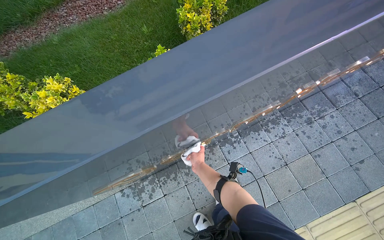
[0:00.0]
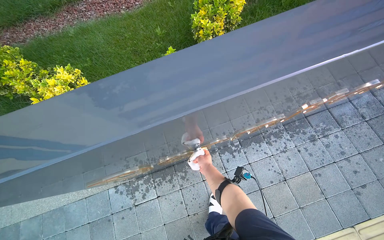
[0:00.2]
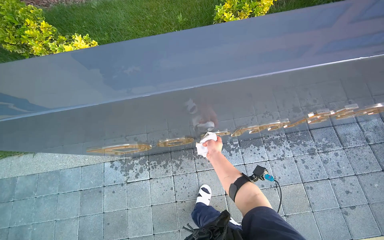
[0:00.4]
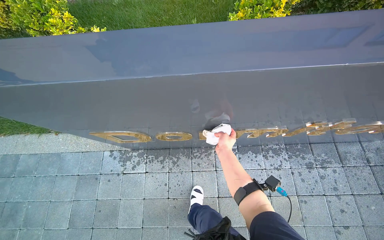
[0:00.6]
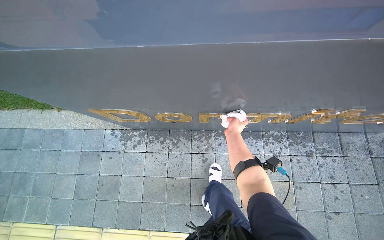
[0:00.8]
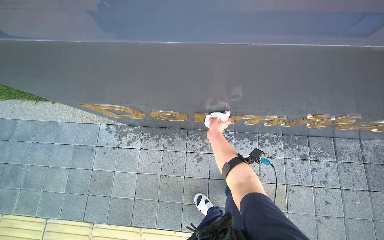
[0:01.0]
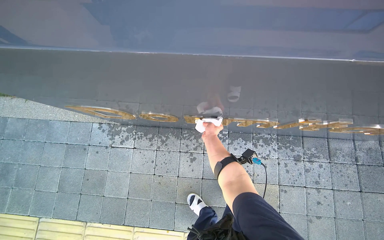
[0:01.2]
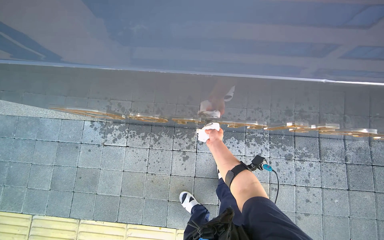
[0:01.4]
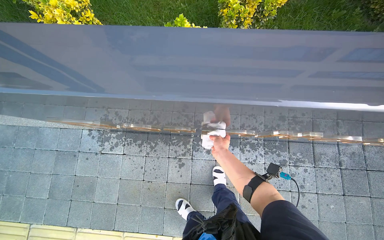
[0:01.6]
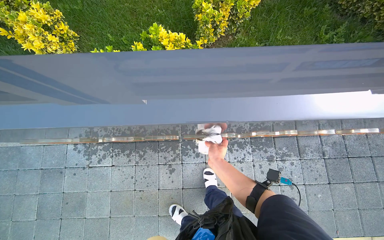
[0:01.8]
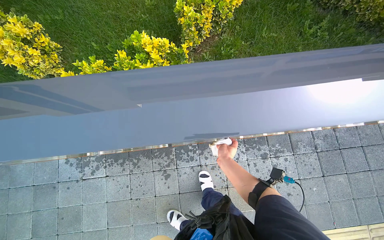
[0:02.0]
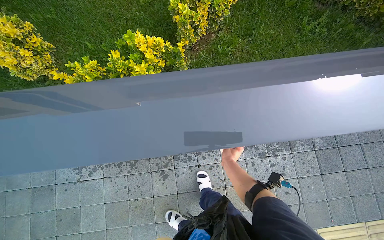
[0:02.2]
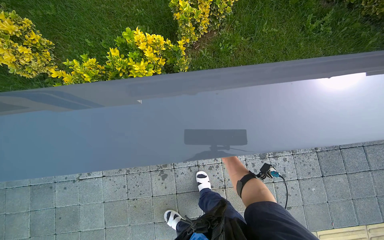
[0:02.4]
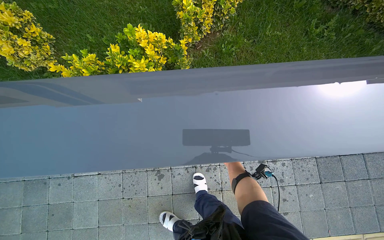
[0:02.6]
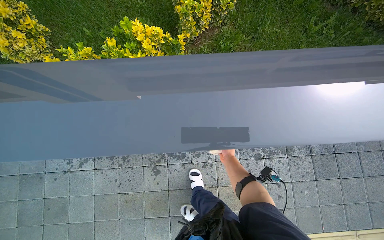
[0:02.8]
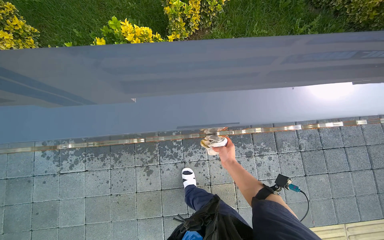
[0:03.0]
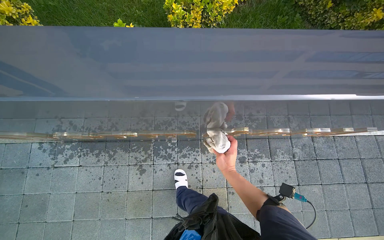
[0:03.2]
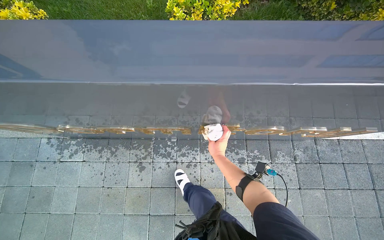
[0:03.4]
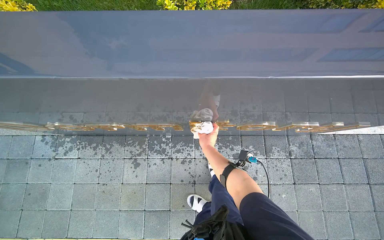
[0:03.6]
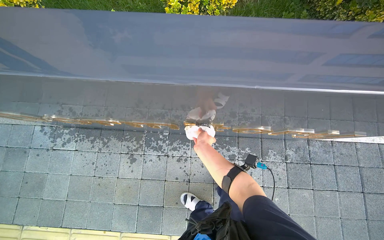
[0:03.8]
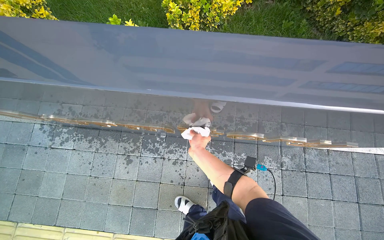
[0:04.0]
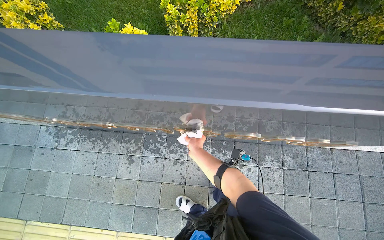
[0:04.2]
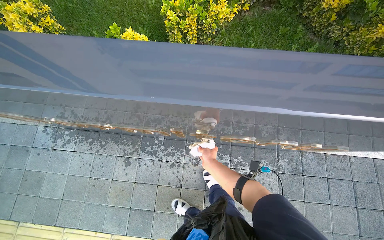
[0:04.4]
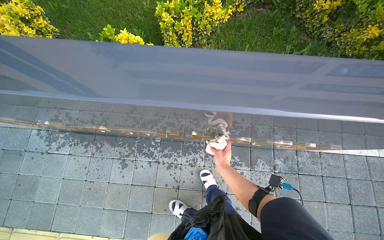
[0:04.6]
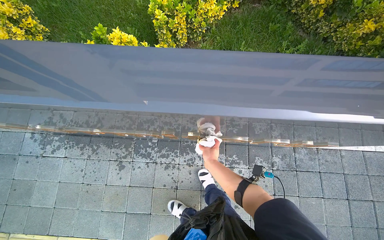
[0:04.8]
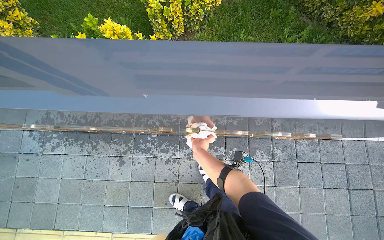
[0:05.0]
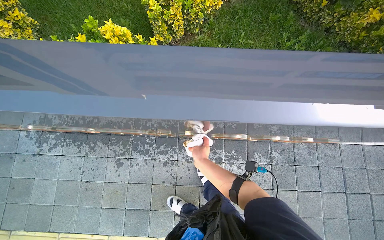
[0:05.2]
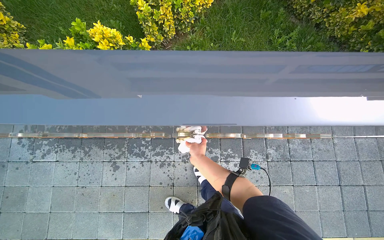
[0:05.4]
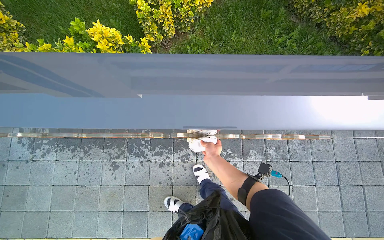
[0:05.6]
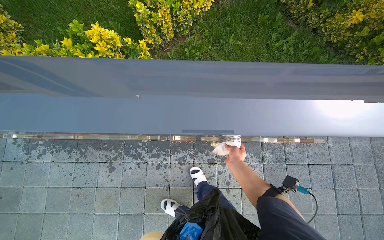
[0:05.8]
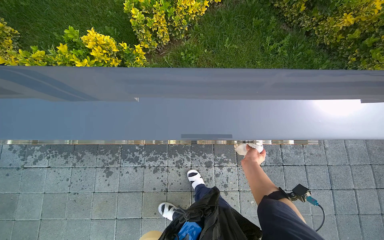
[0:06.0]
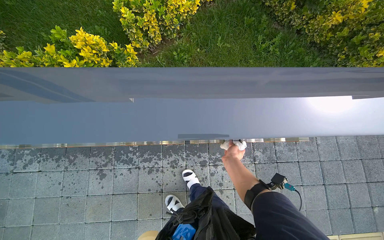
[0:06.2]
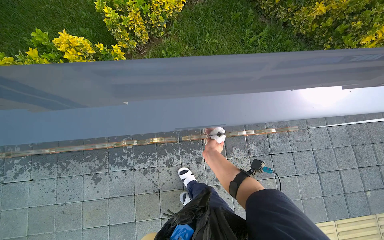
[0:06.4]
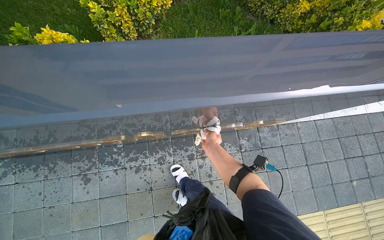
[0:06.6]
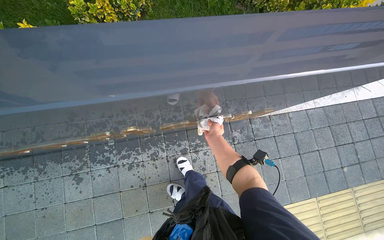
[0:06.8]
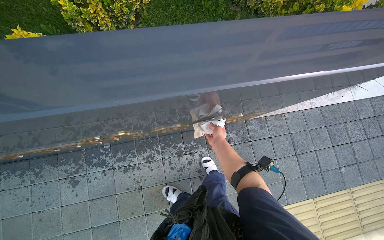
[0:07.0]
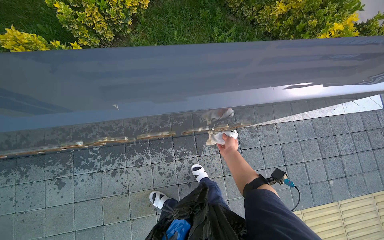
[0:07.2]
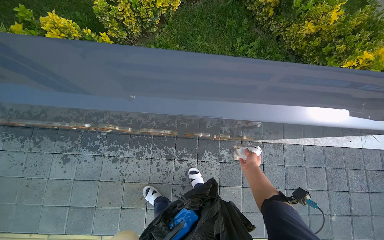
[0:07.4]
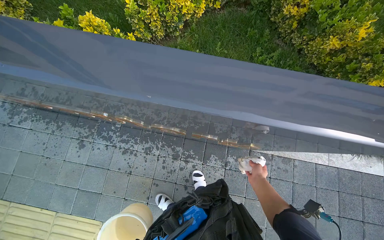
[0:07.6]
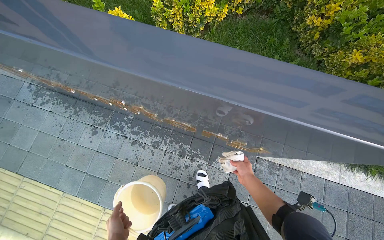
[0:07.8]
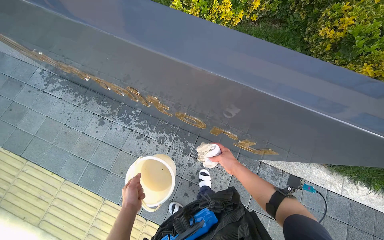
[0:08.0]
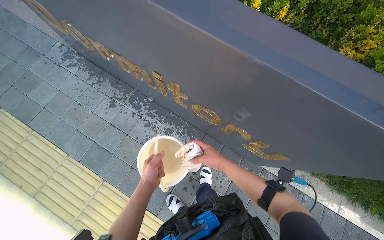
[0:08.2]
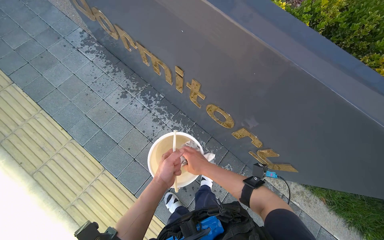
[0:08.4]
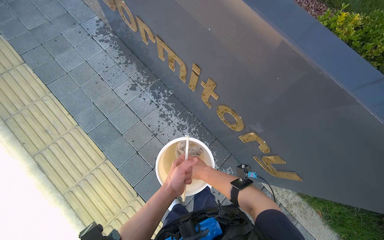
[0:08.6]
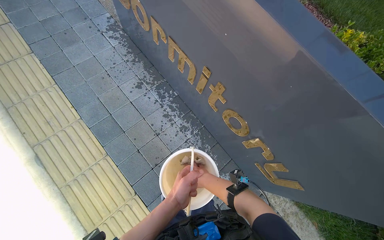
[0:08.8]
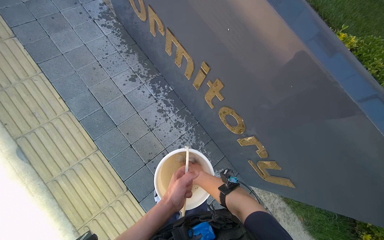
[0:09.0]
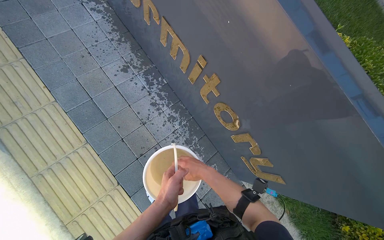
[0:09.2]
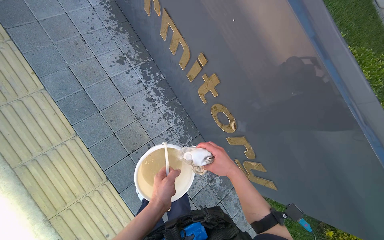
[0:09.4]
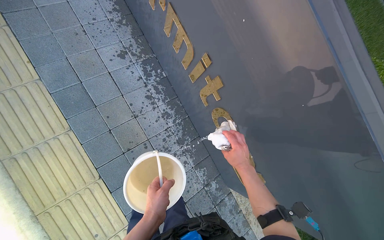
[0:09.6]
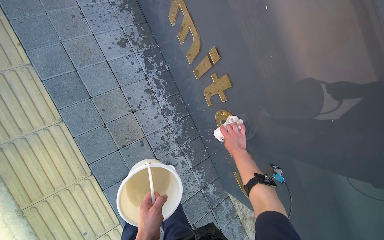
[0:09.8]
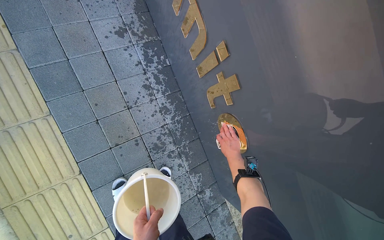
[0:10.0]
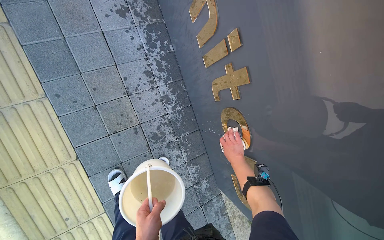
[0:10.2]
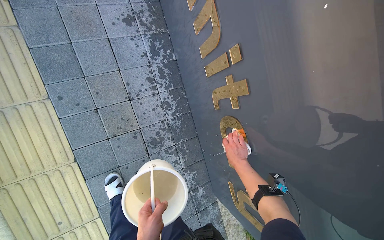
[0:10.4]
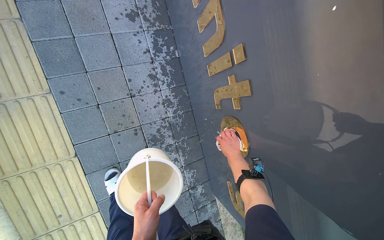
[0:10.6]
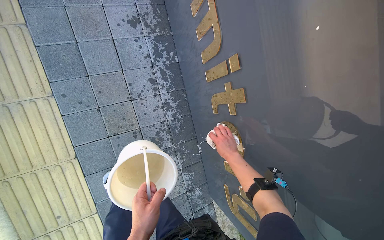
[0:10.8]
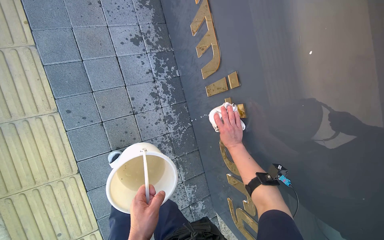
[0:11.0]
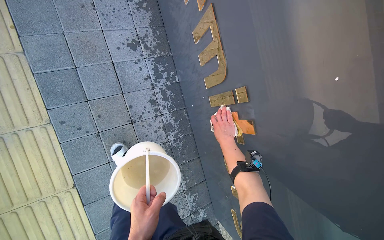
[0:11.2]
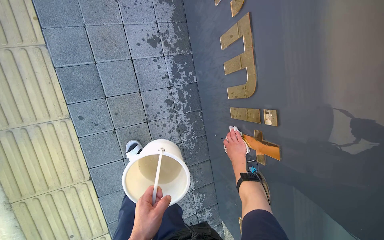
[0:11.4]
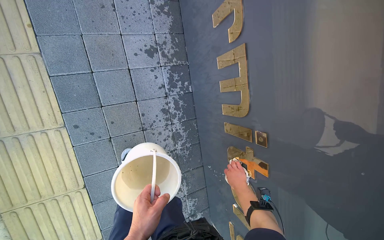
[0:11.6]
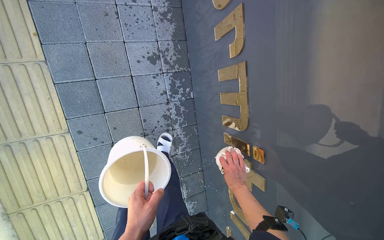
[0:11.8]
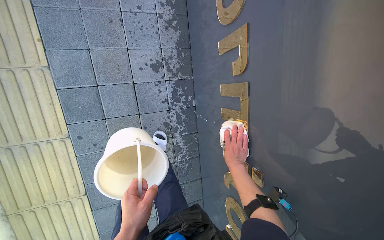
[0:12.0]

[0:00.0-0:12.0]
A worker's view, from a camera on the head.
Job: wiping surfaces.
The whole recording: Cleaning dormitory sign. The worker wipes the dormitory sign and its golden letters with a wet cloth, rinsing and wringing the cloth as needed.
0:00.0 to 0:01.6: The scene rotates clockwise by about 30 degrees.
0:01.6 to 0:03.0: The right hand swings nearer and farther, roughly 15 cm each way, with 2 reversals.
0:04.4 to 0:06.0: The right hand is displaced to the right by some 25 cm.
0:06.0 to 0:07.6: The right hand goes to the left and returns, roughly 10 cm each way.
0:07.6 to 0:09.0: The head travels roughly 50 cm. Everything in view rotates roughly 40 degrees clockwise.
0:09.0 to 0:10.4: The right hand travels farther from the camera and to the right by approximately 35 cm.
0:10.4 to 0:12.0: The head travels about 40 cm.

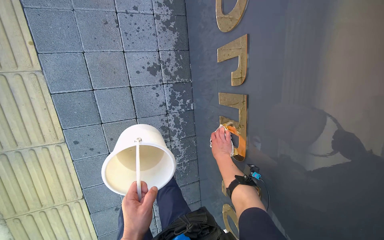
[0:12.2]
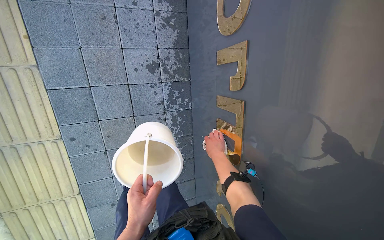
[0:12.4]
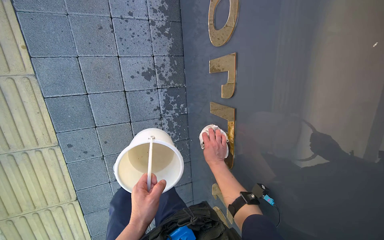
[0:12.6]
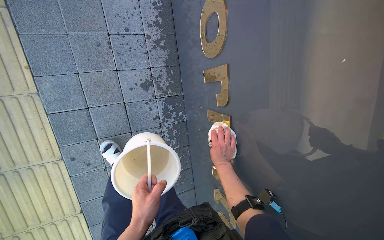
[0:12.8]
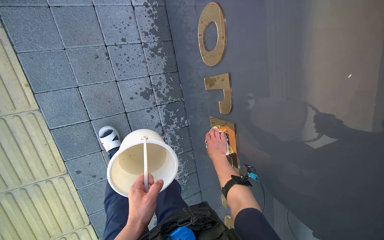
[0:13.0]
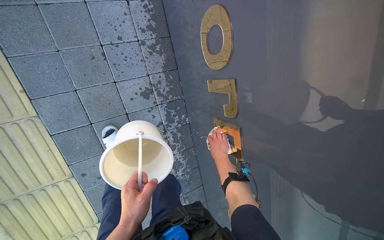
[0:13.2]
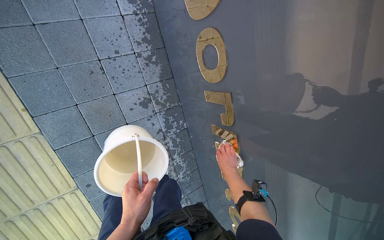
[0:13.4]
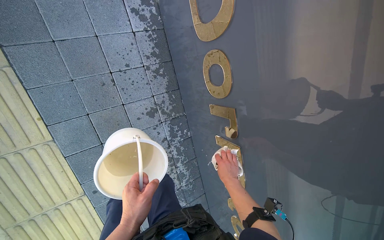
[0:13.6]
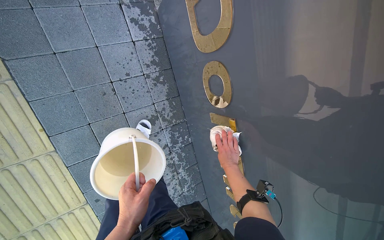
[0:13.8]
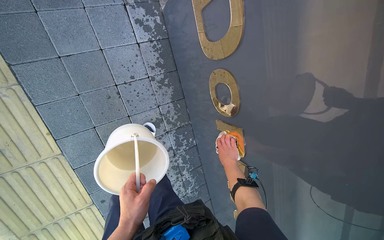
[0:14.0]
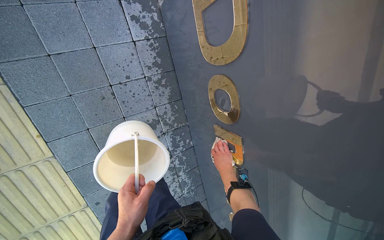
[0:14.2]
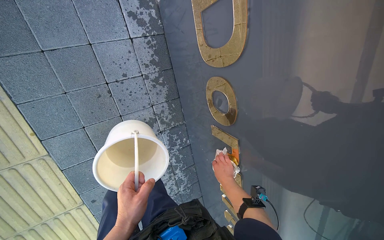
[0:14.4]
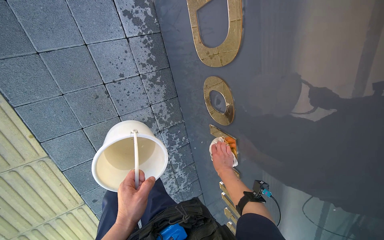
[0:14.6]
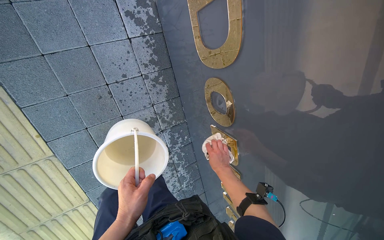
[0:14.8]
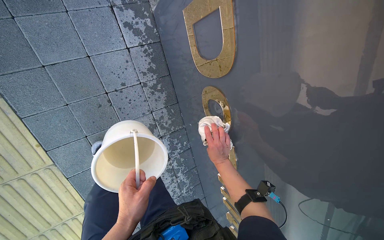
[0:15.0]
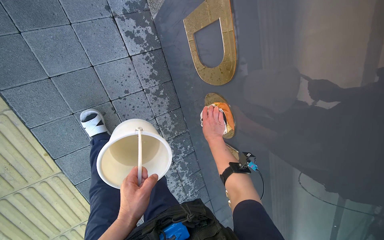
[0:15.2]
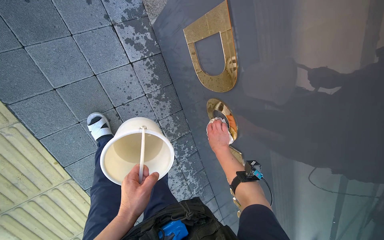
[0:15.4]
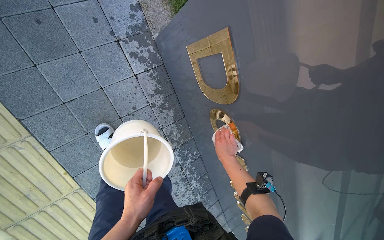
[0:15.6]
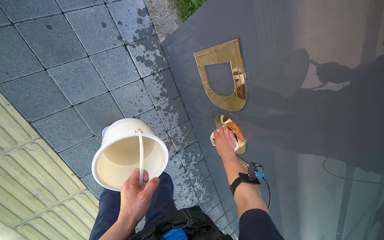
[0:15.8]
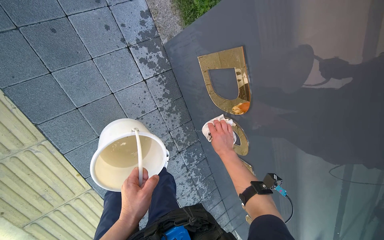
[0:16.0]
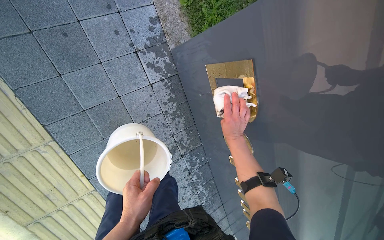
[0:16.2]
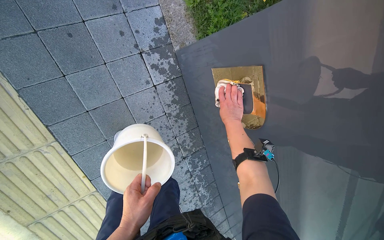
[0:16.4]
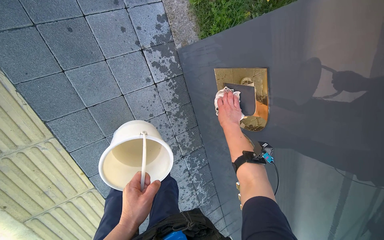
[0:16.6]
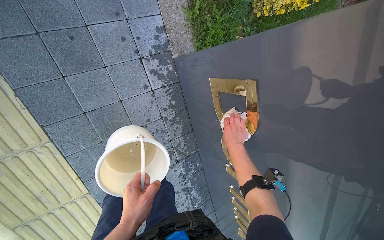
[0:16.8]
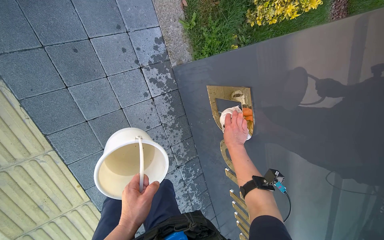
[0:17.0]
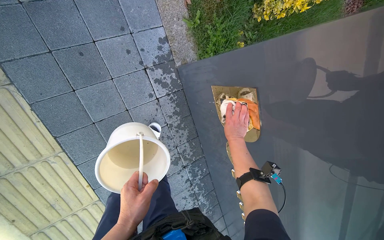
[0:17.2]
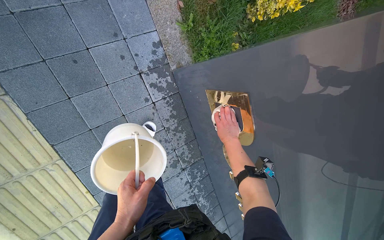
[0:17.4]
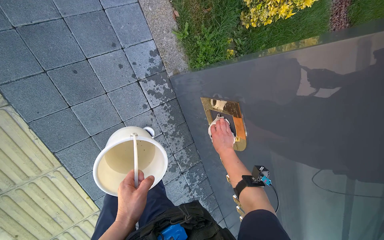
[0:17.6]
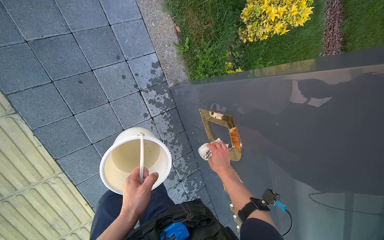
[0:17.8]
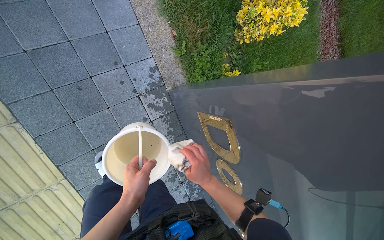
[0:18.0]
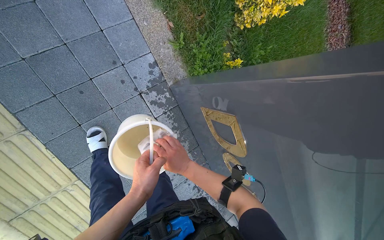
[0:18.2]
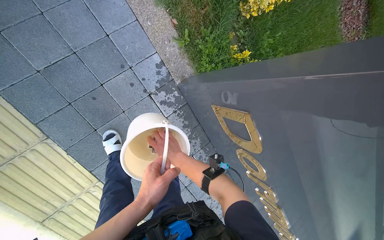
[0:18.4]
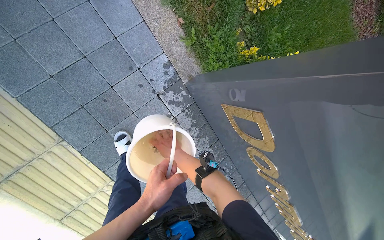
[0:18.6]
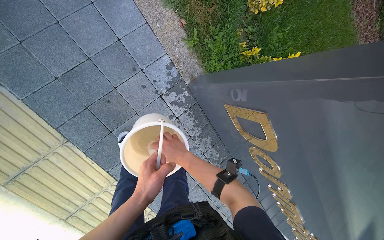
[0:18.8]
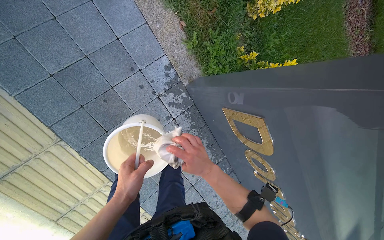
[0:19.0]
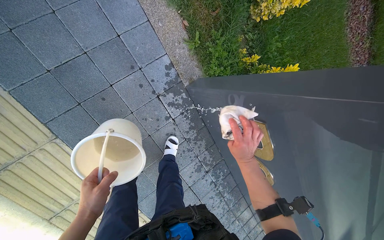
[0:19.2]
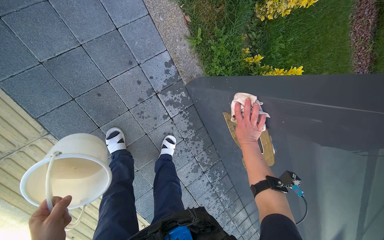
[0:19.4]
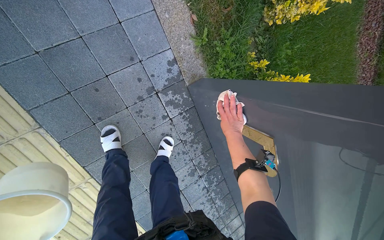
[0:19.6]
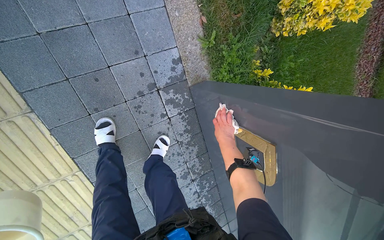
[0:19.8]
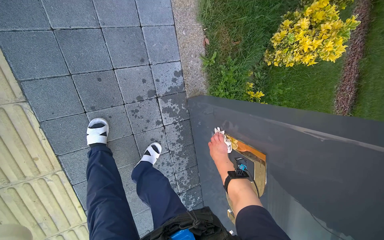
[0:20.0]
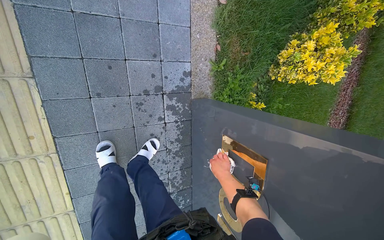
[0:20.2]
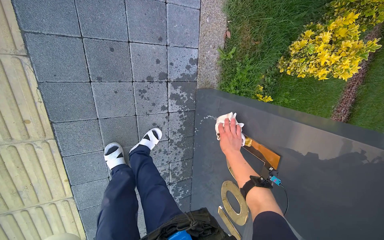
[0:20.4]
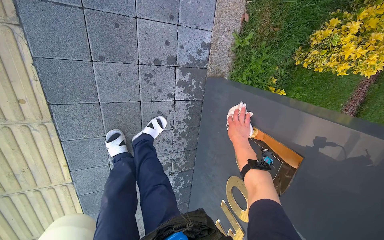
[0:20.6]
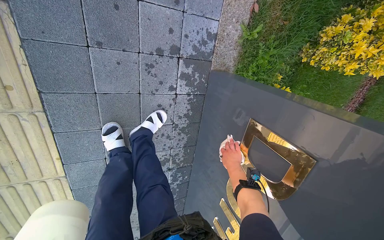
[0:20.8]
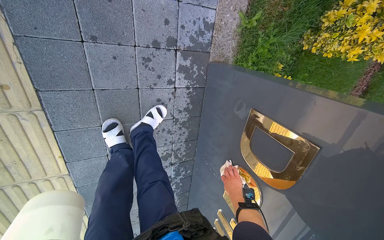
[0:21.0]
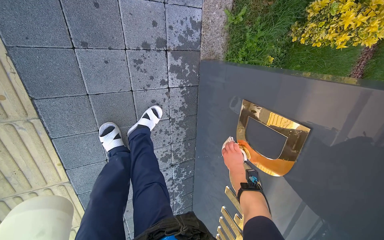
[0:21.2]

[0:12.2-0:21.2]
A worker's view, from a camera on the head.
Job: wiping surfaces.
The whole recording: Cleaning dormitory sign. The worker wipes the dormitory sign and its golden letters with a wet cloth, rinsing and wringing the cloth as needed.
0:13.8 to 0:15.2: The right hand heads up the picture, covering about 25 cm.
0:15.2 to 0:16.6: The right hand moves up the picture, roughly 20 cm.
0:16.6 to 0:18.2: The right hand goes roughly 30 cm nearer to the camera and to the left, while the left hand moves up the picture, roughly 25 cm.
0:18.2 to 0:19.8: The right hand goes approximately 25 cm up the picture and farther from the camera.
0:19.8 to 0:21.2: The right hand moves up and down the picture over roughly 25 cm, changing direction 3 times.
